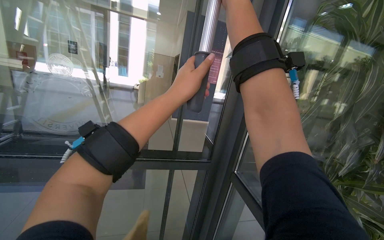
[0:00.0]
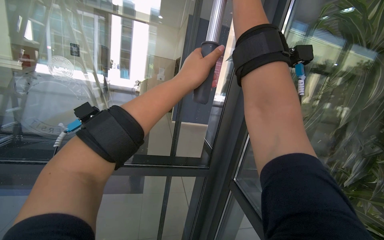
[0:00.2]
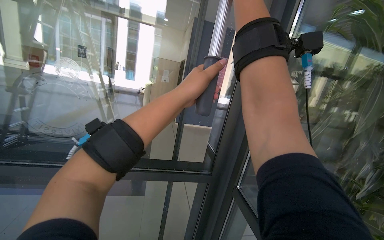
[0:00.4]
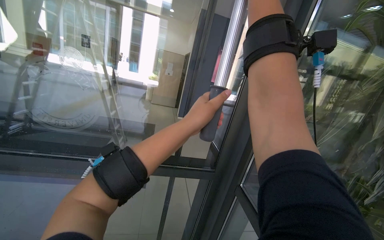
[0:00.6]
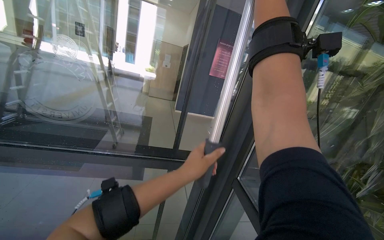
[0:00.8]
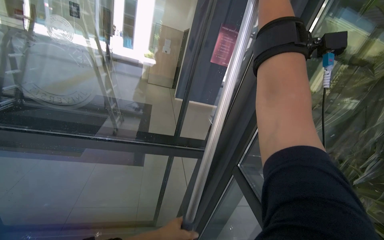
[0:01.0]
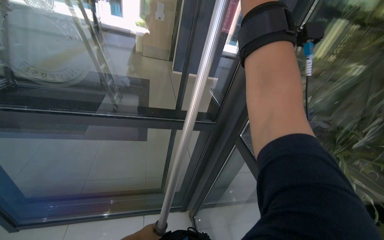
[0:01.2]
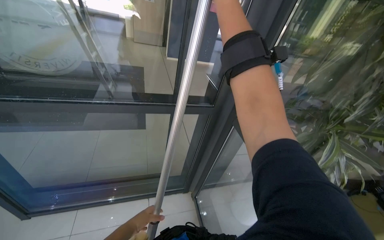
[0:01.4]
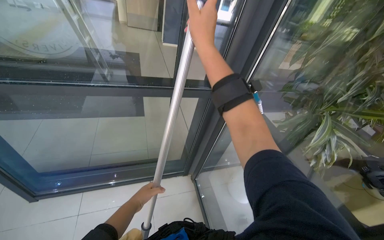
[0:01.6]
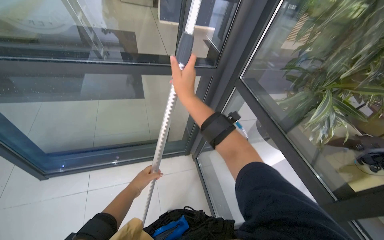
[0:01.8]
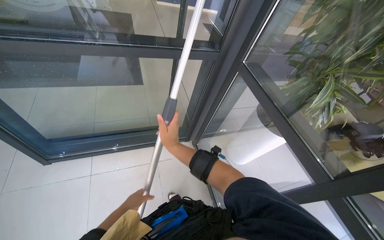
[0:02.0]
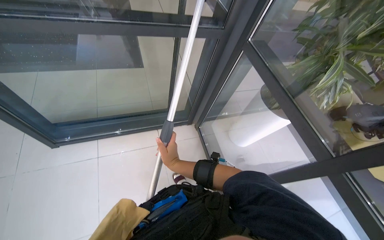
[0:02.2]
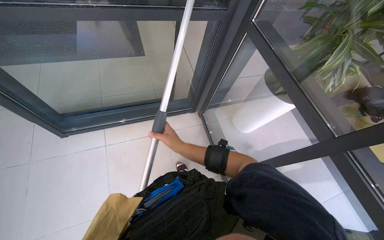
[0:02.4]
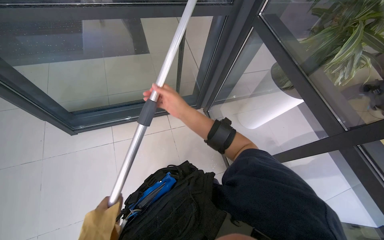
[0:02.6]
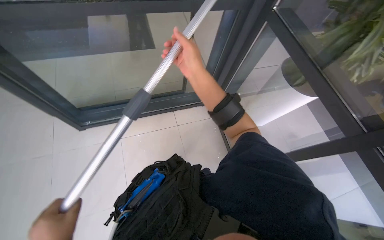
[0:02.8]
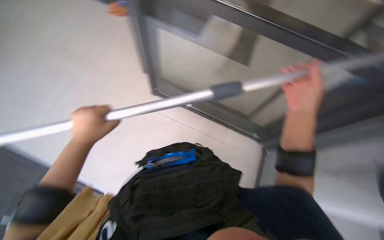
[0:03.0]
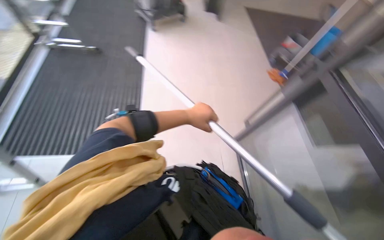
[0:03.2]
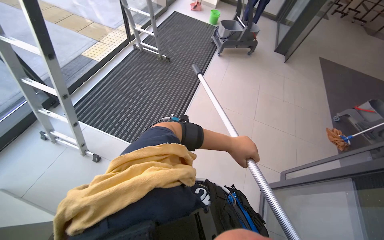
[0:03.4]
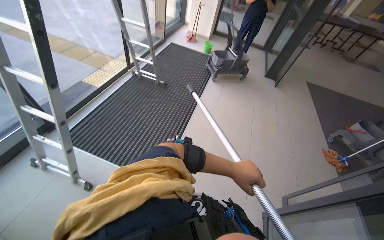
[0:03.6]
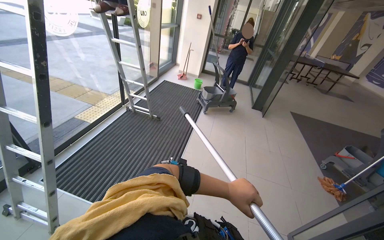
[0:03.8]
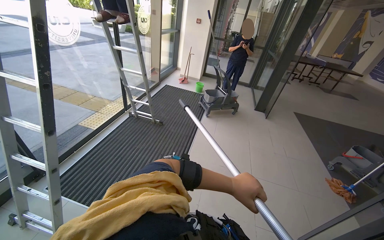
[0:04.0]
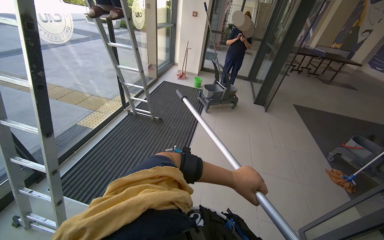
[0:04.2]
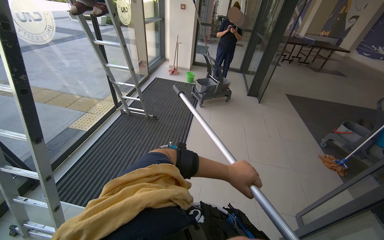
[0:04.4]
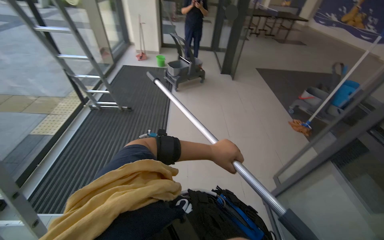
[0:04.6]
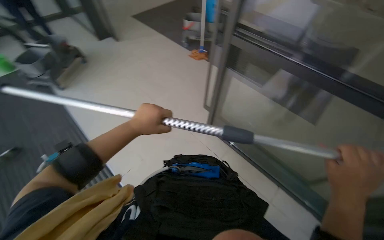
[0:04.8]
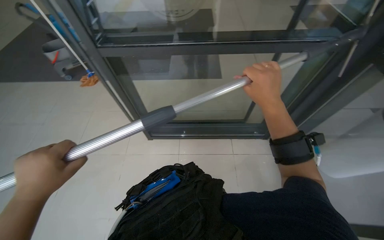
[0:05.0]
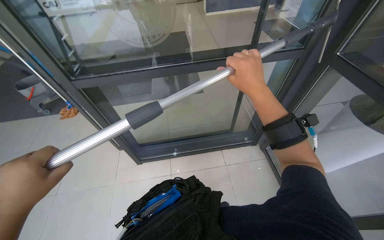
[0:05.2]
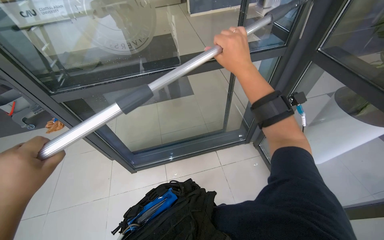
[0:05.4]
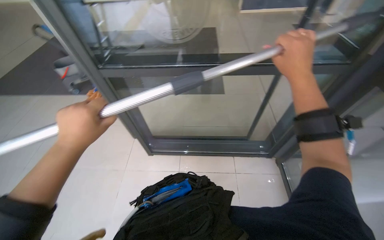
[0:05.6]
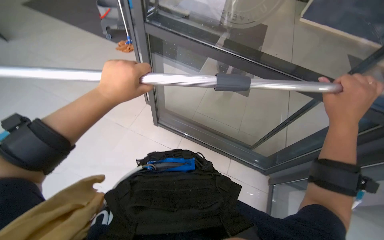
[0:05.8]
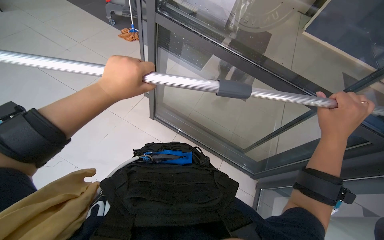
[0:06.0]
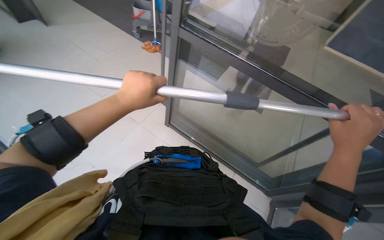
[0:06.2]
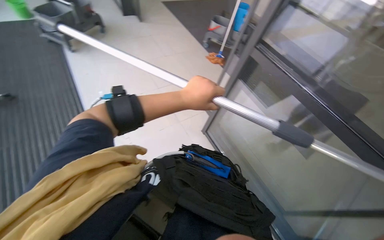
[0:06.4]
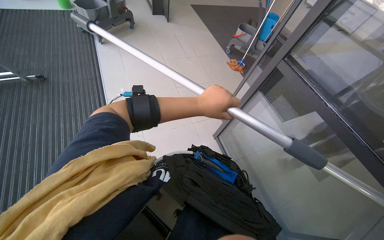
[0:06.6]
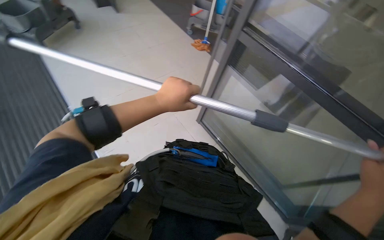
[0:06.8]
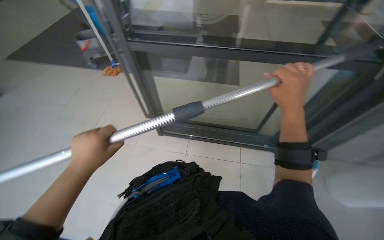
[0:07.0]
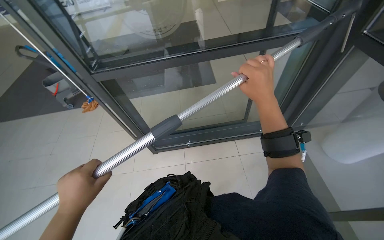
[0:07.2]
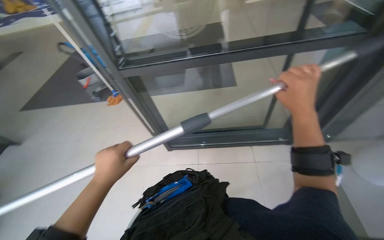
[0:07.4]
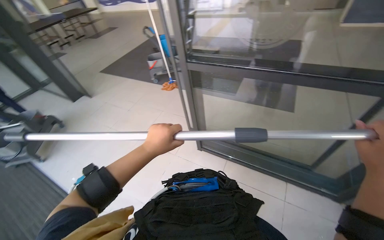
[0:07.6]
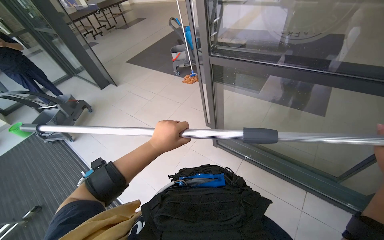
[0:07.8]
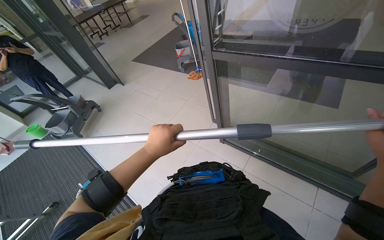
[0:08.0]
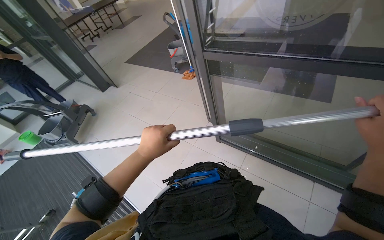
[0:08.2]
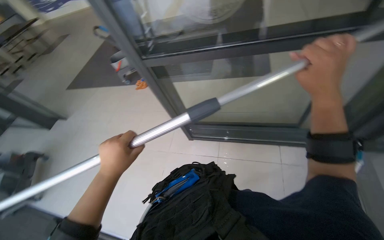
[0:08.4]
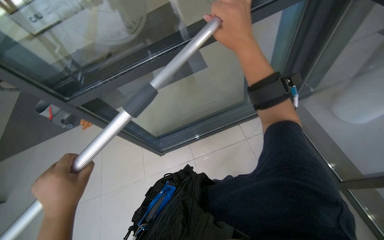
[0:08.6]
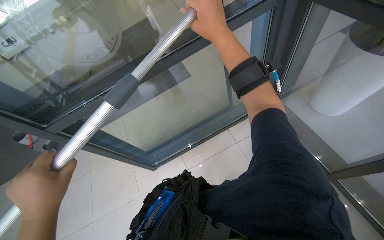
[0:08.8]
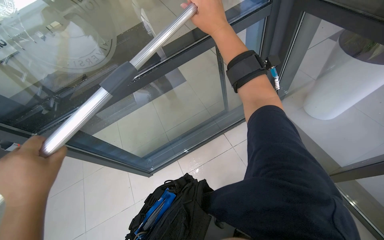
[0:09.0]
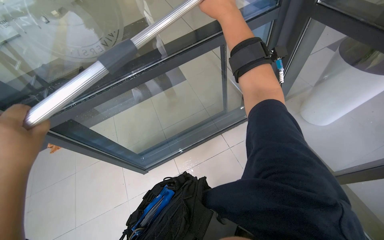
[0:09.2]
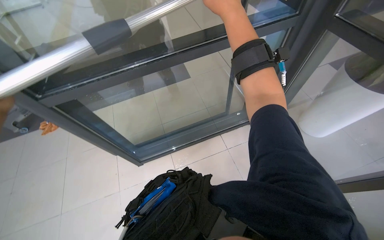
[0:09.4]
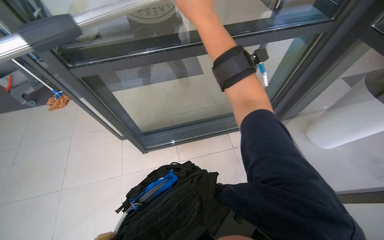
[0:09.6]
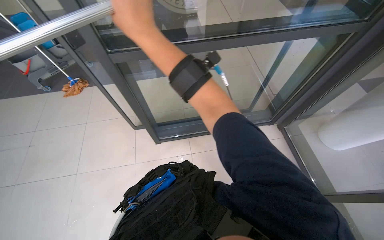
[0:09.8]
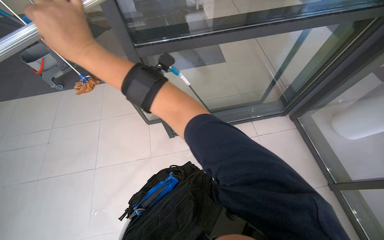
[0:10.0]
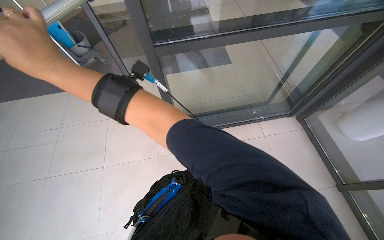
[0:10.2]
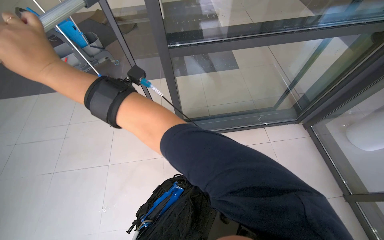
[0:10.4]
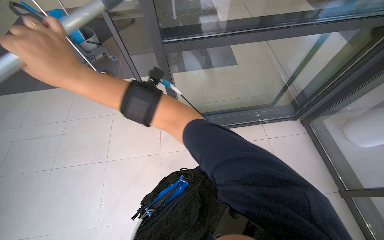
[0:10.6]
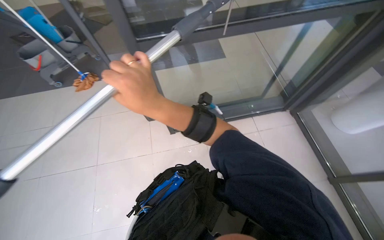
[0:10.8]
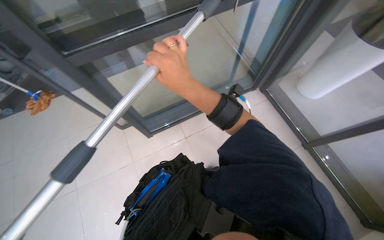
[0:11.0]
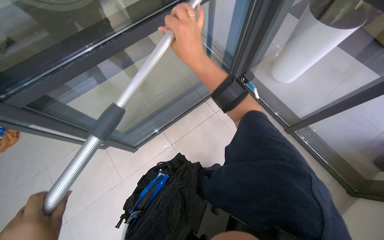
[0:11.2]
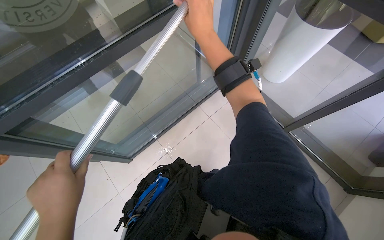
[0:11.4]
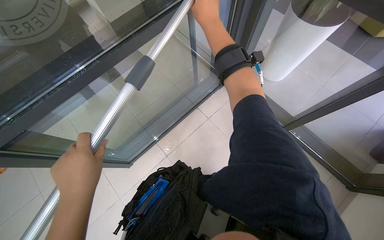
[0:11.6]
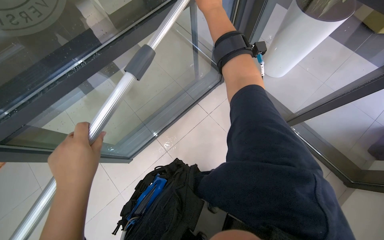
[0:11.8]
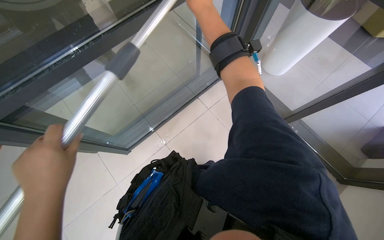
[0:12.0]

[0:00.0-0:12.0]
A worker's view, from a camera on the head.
Job: cleaning windows.
The whole recording: Cleaning glass. The worker uses an extended squeegee pole to clean the upper section of a glass.
0:00.0 to 0:01.6: The view tips downward by roughly 25 degrees.
0:01.6 to 0:03.0: The camera pitches downward, by approximately 25 degrees.
0:03.0 to 0:04.4: The wearer's head swings approximately 55 degrees to the left. The camera pitches upward, by about 40 degrees.
0:04.4 to 0:06.0: The wearer looks roughly 50 degrees further to the right. The wearer looks about 20 degrees further downward.
0:06.0 to 0:07.6: The view swings roughly 20 degrees to the left.
0:07.6 to 0:09.0: The head rotates approximately 55 degrees to the right.
0:09.0 to 0:10.4: The right hand goes some 50 cm to the left.
0:10.4 to 0:12.0: The wearer looks some 25 degrees further to the right.

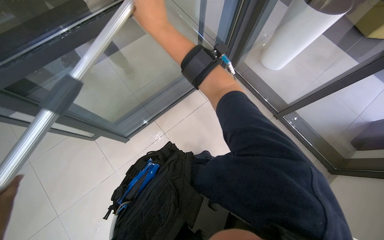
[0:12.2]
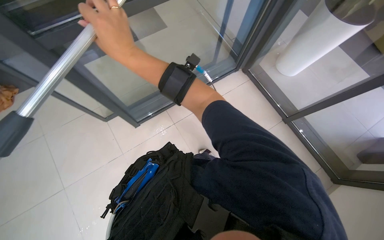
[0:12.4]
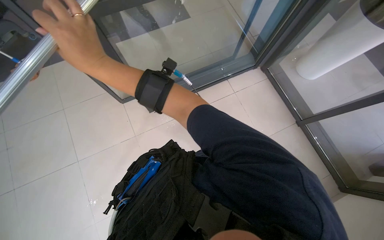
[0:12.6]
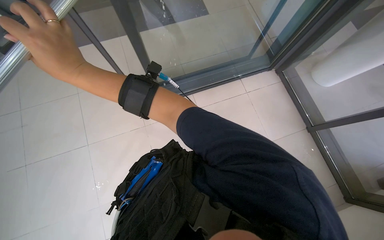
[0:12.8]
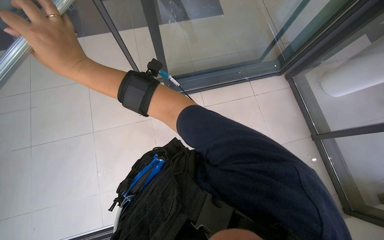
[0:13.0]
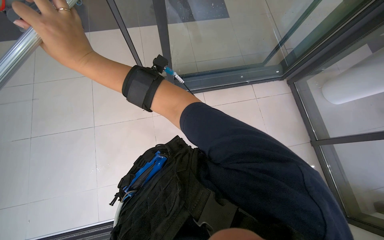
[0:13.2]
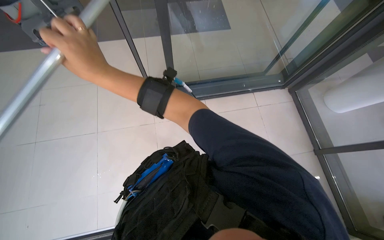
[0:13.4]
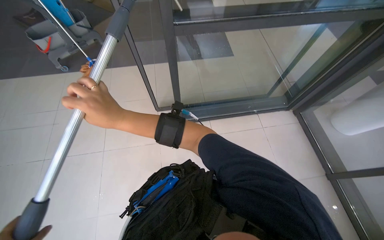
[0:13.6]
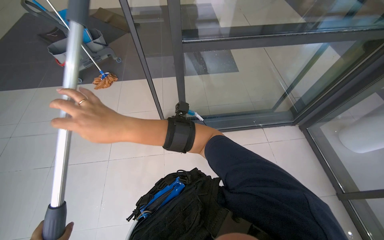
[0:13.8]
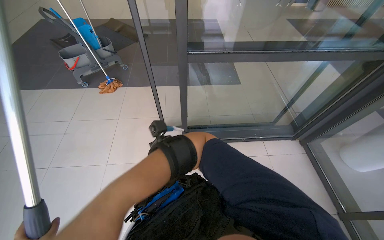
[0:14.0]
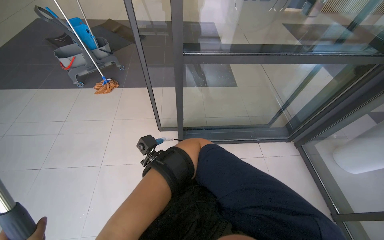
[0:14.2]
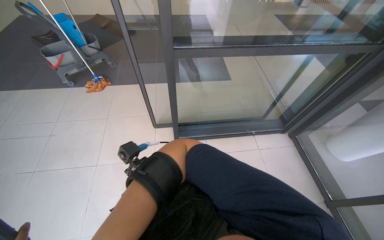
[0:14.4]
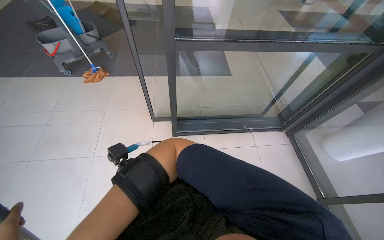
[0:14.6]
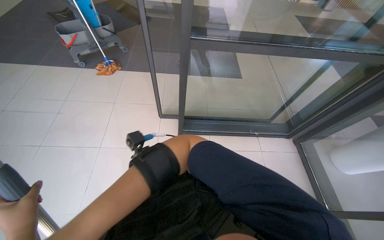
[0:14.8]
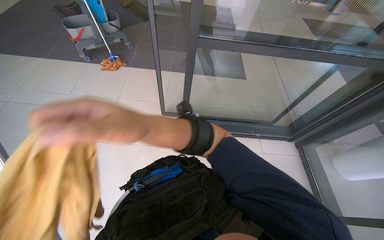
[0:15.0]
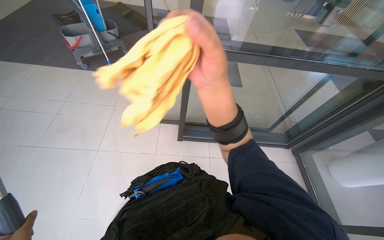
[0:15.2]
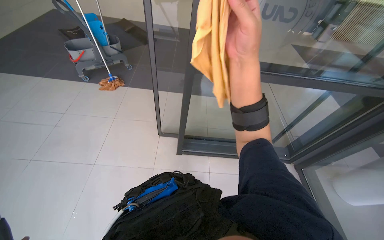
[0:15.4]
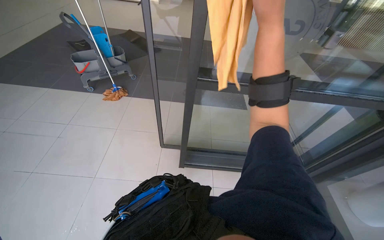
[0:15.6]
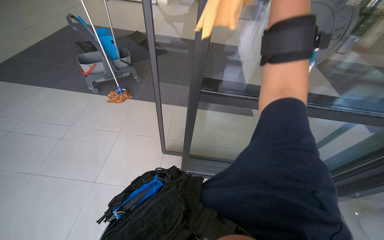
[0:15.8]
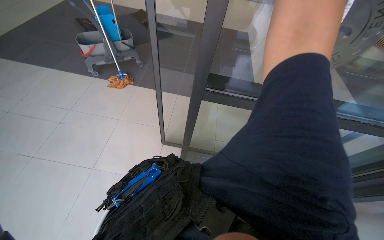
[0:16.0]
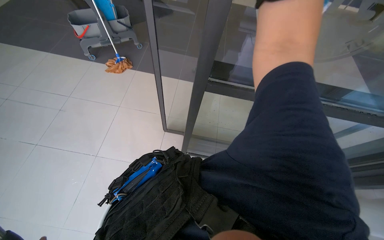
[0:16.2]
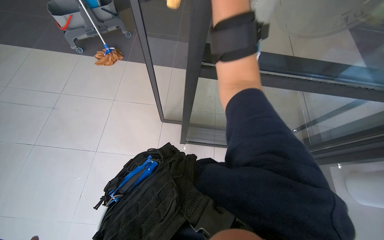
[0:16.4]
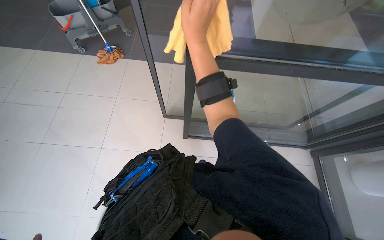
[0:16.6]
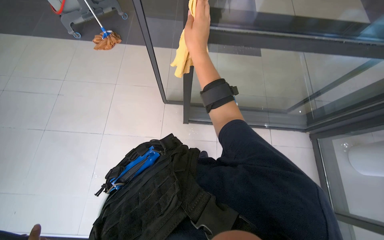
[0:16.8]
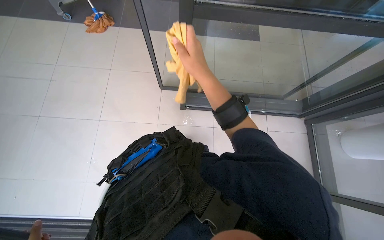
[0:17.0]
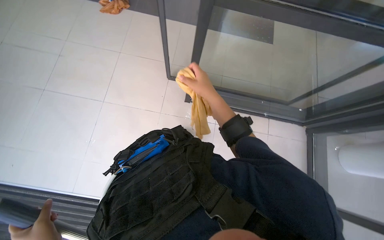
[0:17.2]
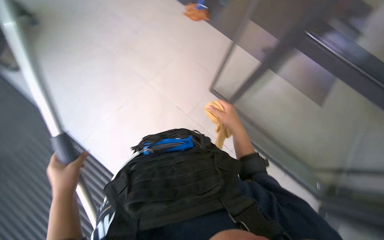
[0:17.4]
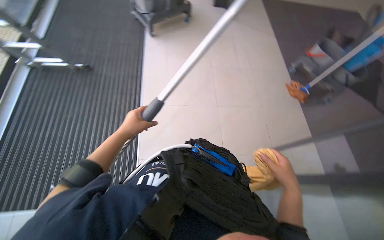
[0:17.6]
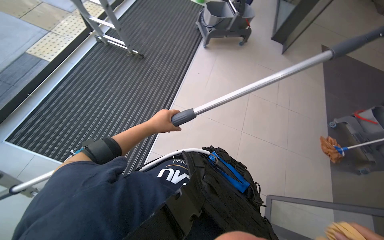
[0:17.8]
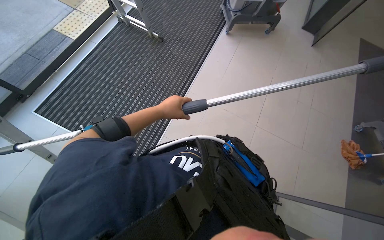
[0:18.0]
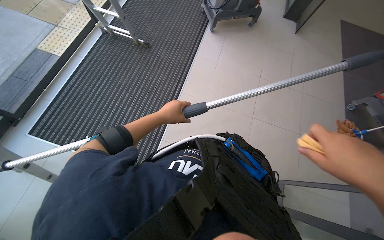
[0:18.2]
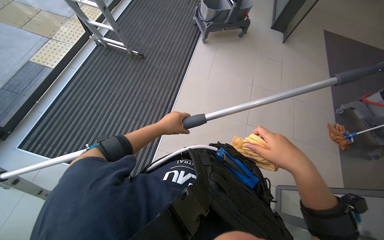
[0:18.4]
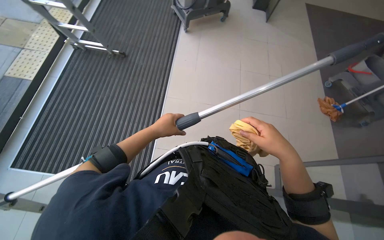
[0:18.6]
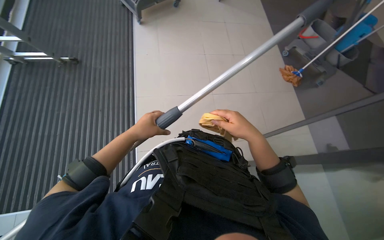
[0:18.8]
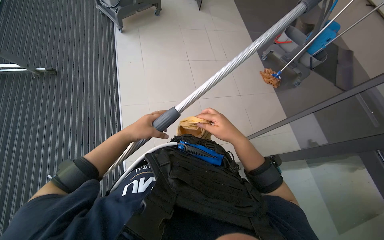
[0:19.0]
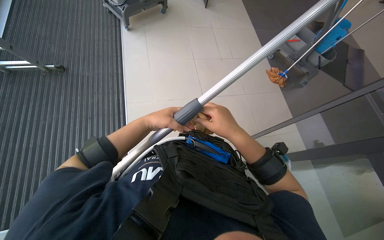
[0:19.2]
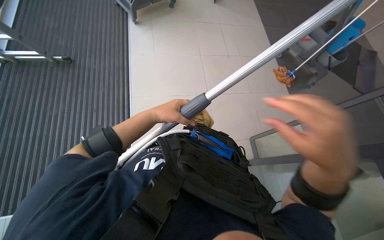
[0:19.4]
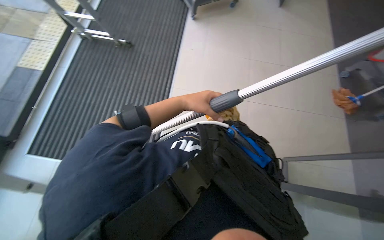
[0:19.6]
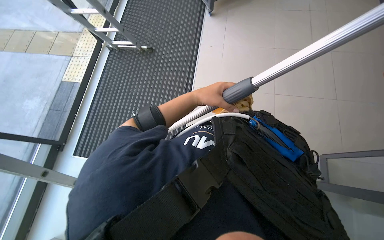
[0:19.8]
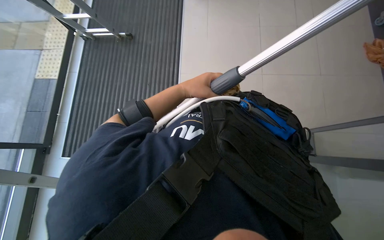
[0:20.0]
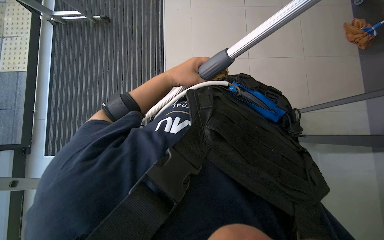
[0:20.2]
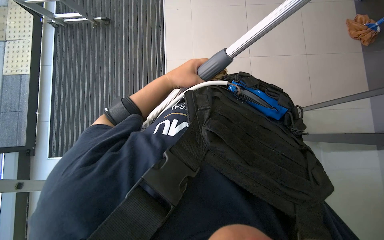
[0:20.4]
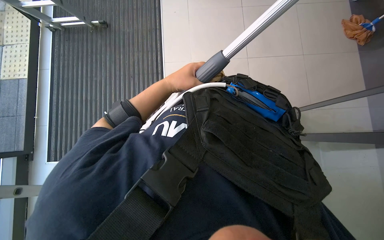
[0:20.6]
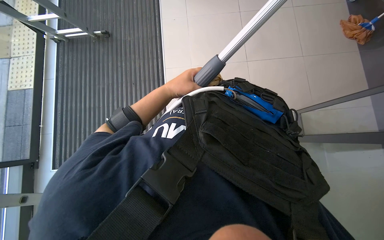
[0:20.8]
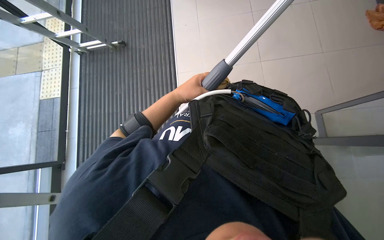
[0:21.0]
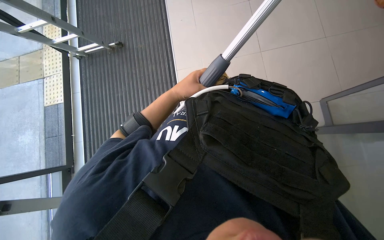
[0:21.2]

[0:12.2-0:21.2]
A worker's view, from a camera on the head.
Job: cleaning windows.
The whole recording: Cleaning glass. The worker uses an extended squeegee pole to clean the upper section of a glass.
0:12.2 to 0:13.8: The wearer looks roughly 25 degrees further to the left. The view tips upward by approximately 15 degrees. The right hand goes some 35 cm down the picture, to the left and nearer to the camera.
0:16.6 to 0:18.2: The head rotates approximately 50 degrees to the left.
